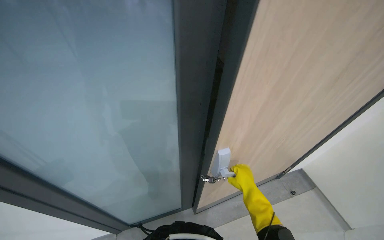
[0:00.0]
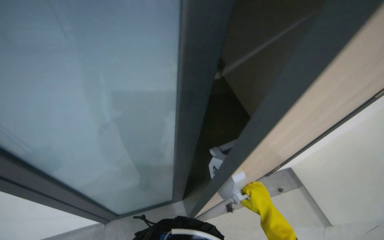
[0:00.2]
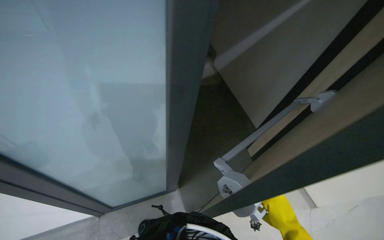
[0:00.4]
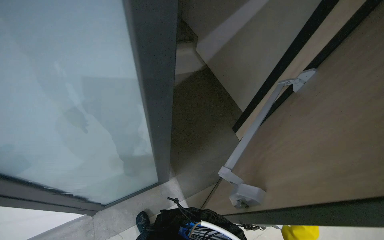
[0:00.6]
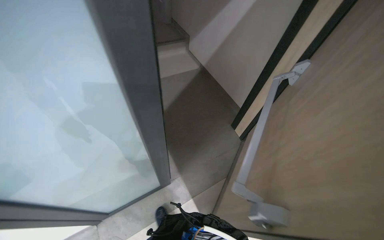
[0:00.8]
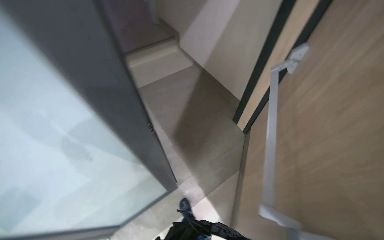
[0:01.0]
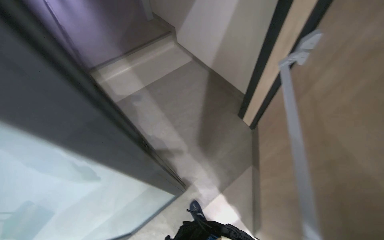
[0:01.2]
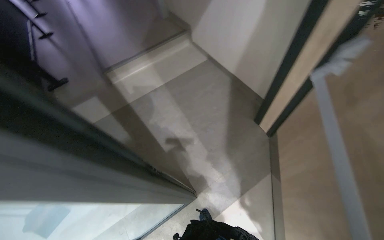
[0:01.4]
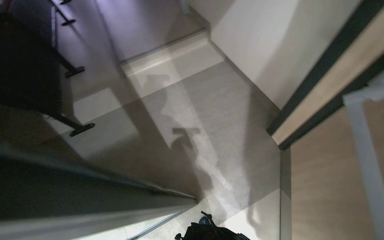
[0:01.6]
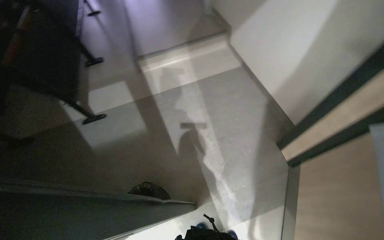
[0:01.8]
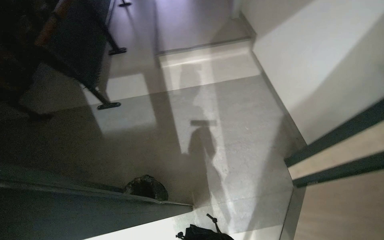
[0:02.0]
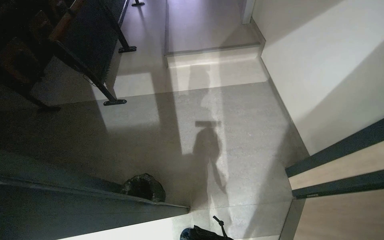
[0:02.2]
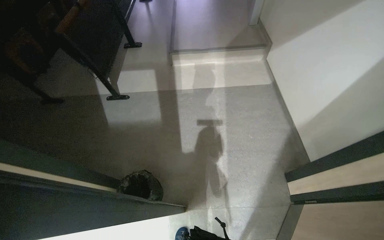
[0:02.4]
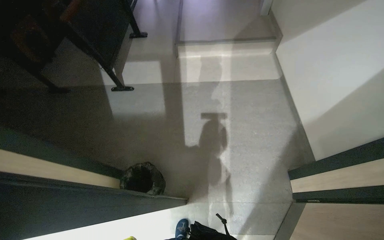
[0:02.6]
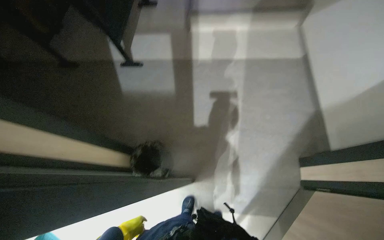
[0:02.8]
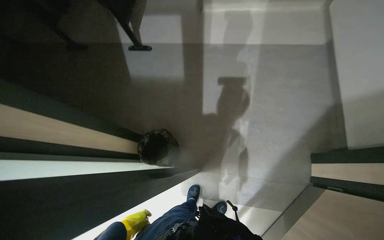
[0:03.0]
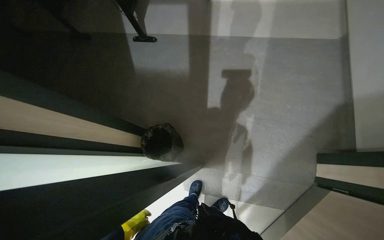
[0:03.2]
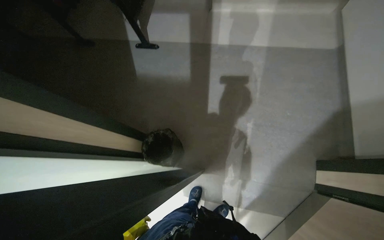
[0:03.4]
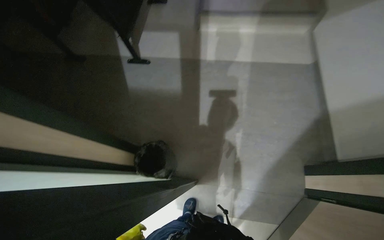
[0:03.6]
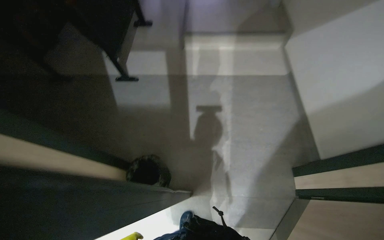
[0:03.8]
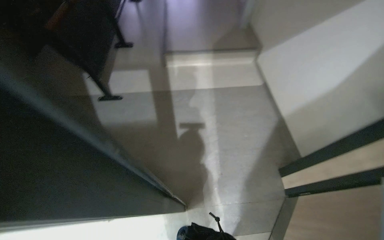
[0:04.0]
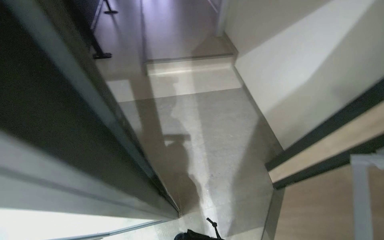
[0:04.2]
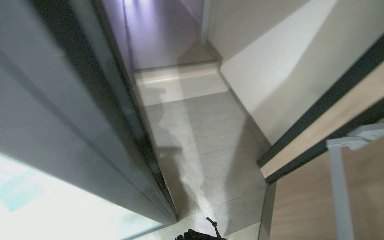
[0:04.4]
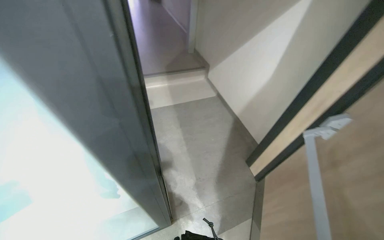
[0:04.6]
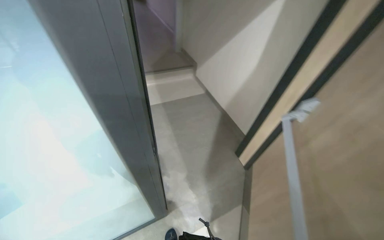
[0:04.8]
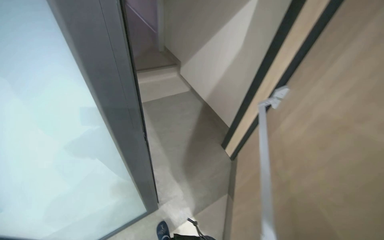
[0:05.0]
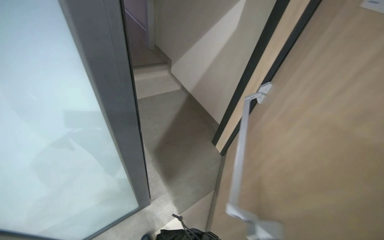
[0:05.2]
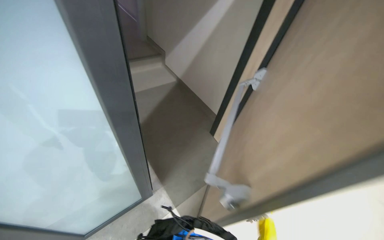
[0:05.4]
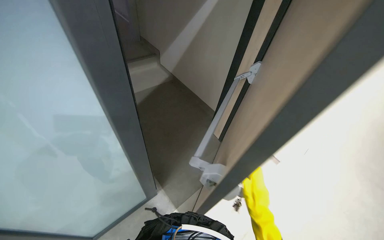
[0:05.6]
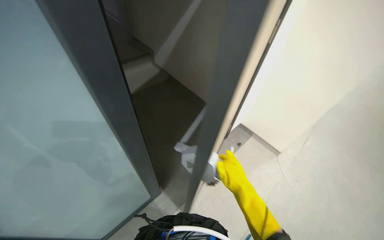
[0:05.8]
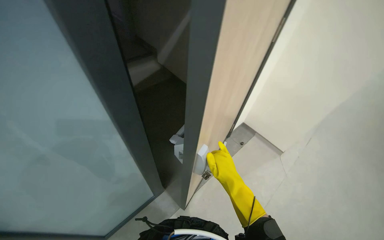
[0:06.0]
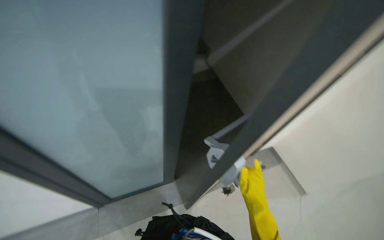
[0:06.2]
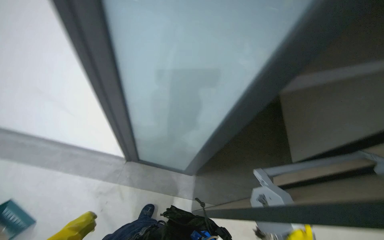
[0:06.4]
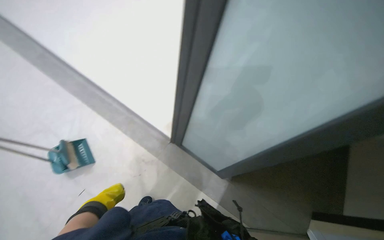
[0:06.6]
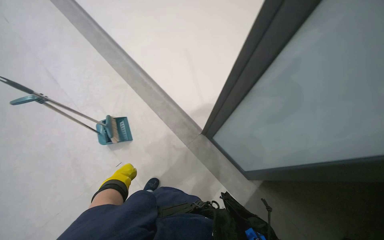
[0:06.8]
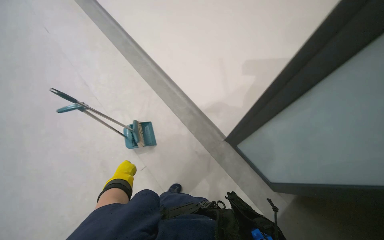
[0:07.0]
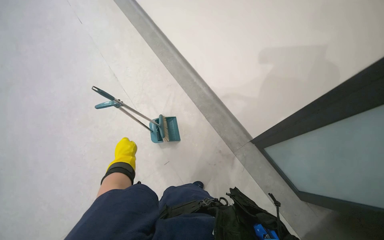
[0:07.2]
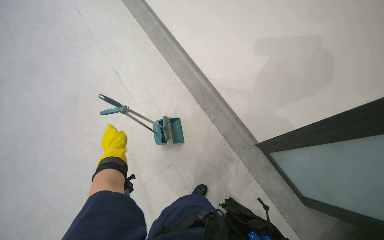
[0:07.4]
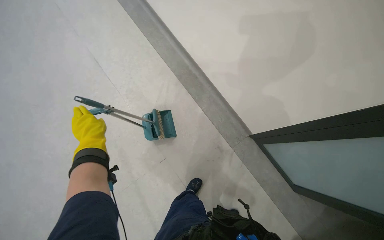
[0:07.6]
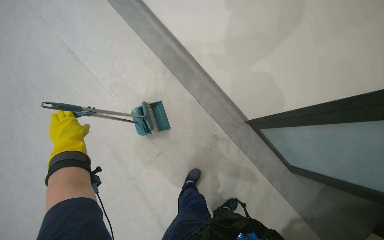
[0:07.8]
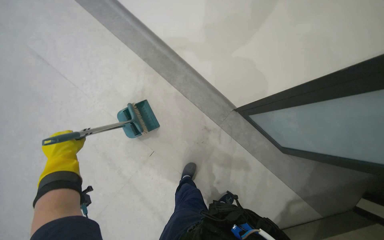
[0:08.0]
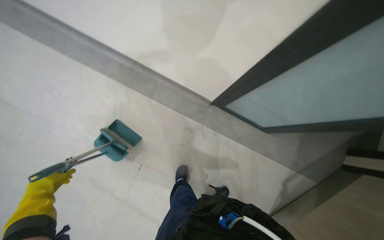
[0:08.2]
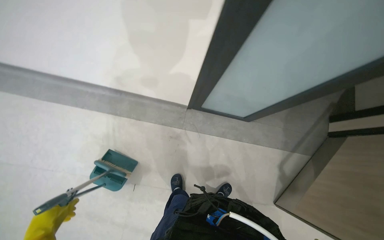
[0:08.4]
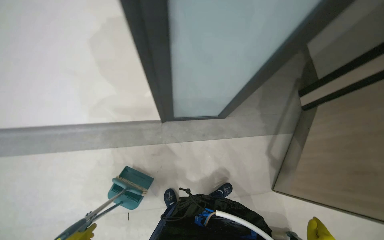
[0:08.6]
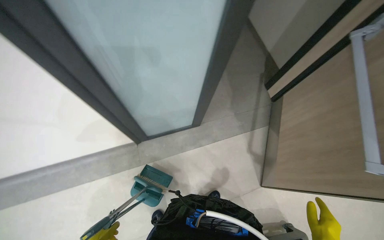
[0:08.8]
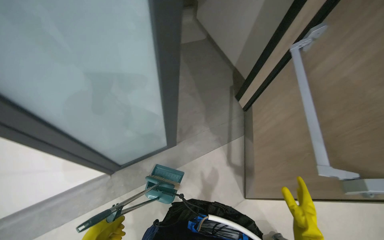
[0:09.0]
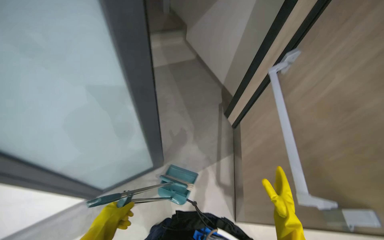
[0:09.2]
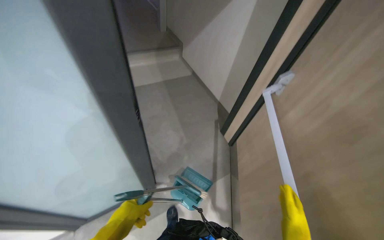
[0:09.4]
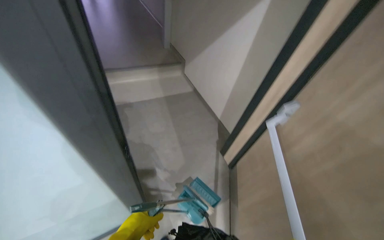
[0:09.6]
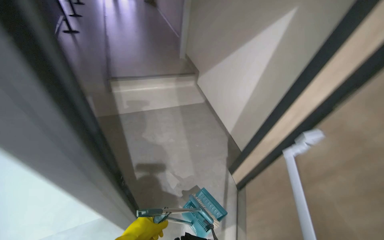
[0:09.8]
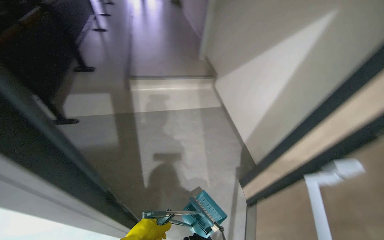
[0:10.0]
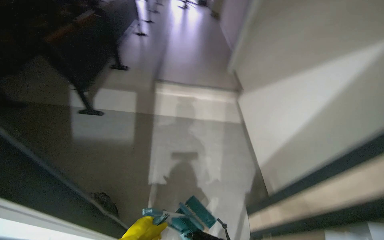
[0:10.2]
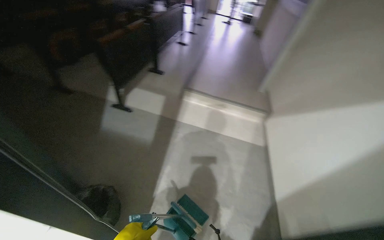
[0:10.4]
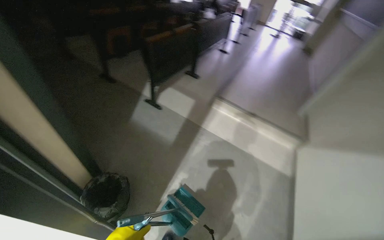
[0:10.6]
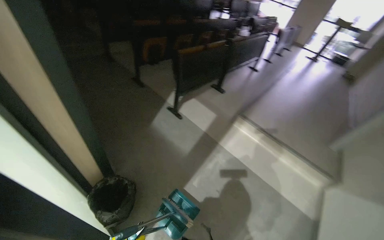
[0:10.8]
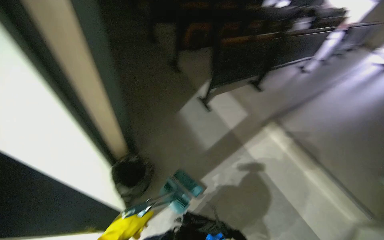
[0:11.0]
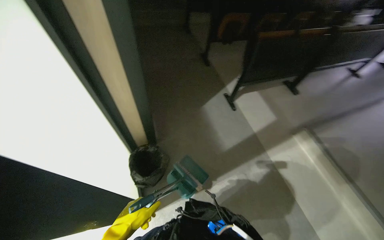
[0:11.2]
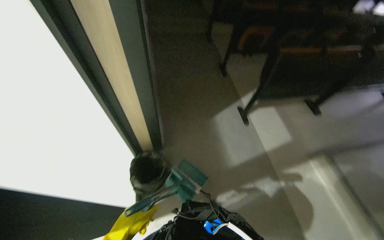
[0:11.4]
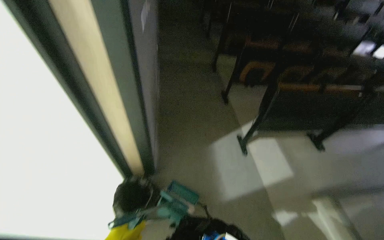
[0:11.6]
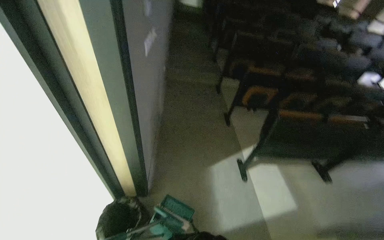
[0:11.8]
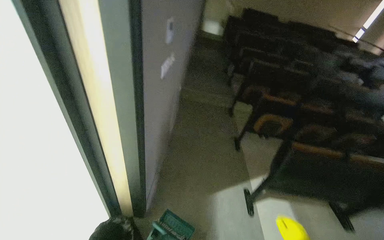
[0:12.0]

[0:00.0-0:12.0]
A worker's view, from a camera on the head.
Job: sweeping floor.
The whole recording: Sweeping lecture hall floor. The worker sweeps the floor of the lecture hall with a dustpan and brush.
0:00.0 to 0:01.6: The wearer looks roughly 15 degrees further downward.
0:01.6 to 0:03.0: The head turns to the left by about 35 degrees. The view tips downward by approximately 15 degrees.
0:03.0 to 0:04.4: The head turns to the right by about 25 degrees. The view tilts roughly 20 degrees upward.
0:04.4 to 0:06.0: The wearer looks roughly 25 degrees further to the right.
0:06.0 to 0:07.6: The head travels approximately 50 cm. The wearer's head swings roughly 100 degrees to the left. The view tips downward by some 15 degrees.
0:07.6 to 0:09.0: The wearer's head swings about 85 degrees to the right. The view tilts approximately 15 degrees upward.
0:09.0 to 0:10.4: The head turns to the left by some 40 degrees. The wearer looks roughly 30 degrees further upward.
0:10.4 to 0:12.0: The camera travels approximately 60 cm. The head rotates some 80 degrees to the left. The view tips upward by approximately 25 degrees.

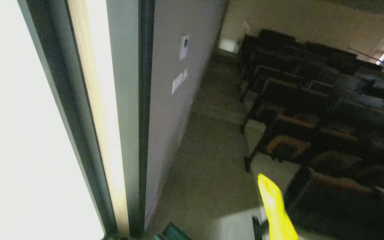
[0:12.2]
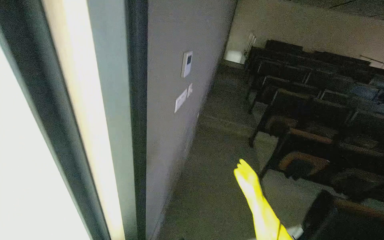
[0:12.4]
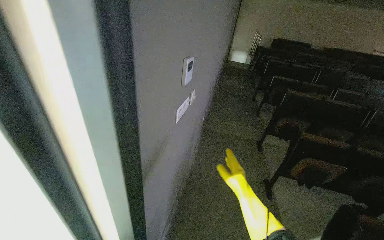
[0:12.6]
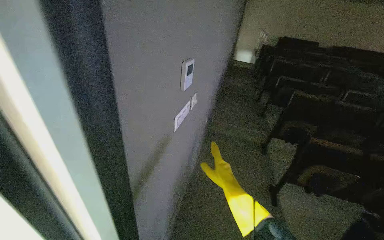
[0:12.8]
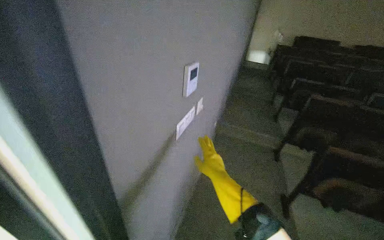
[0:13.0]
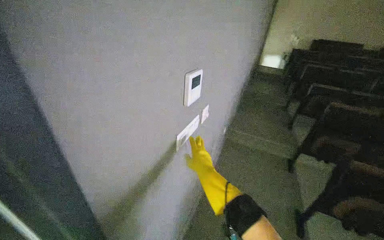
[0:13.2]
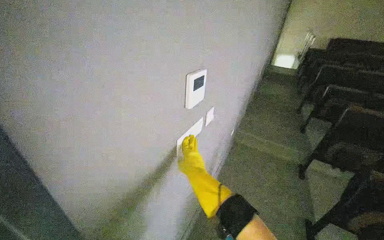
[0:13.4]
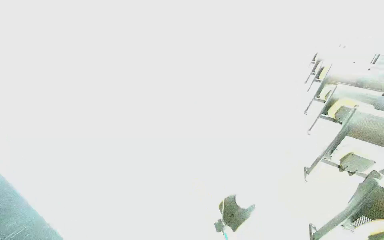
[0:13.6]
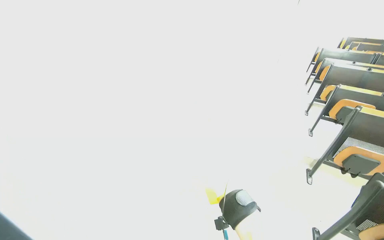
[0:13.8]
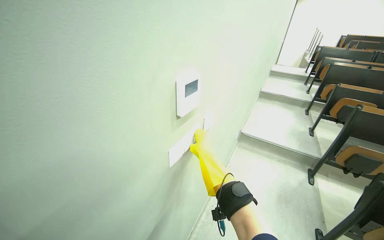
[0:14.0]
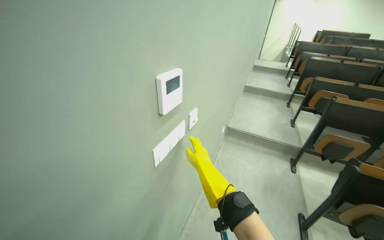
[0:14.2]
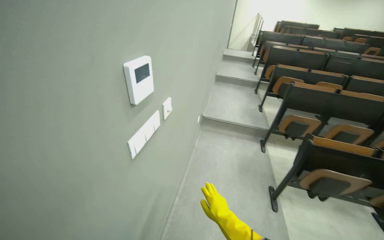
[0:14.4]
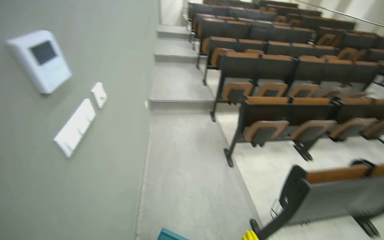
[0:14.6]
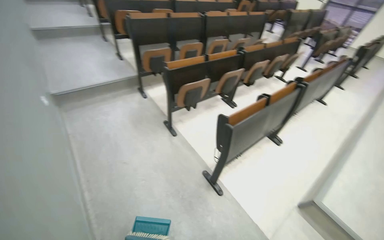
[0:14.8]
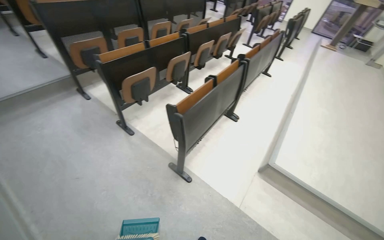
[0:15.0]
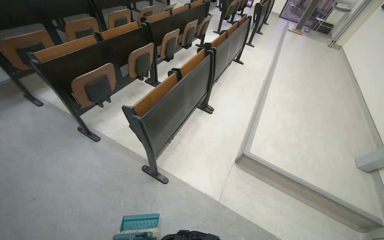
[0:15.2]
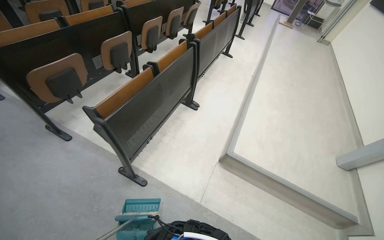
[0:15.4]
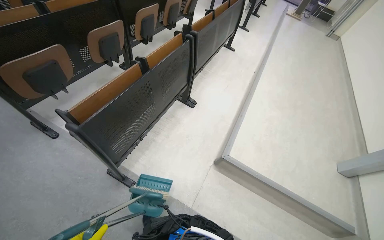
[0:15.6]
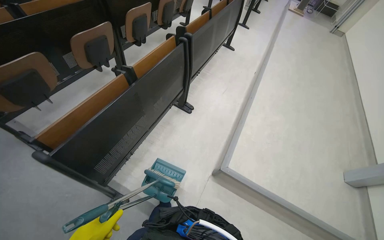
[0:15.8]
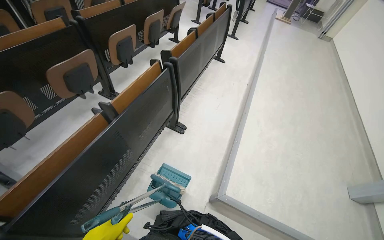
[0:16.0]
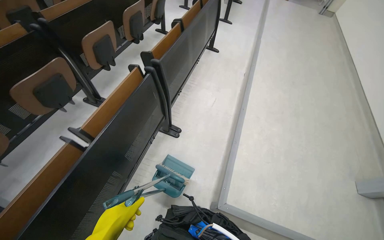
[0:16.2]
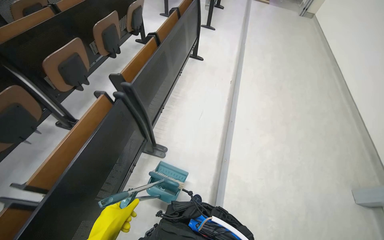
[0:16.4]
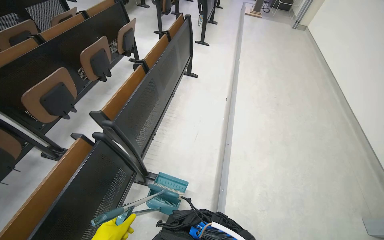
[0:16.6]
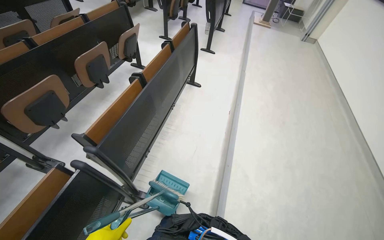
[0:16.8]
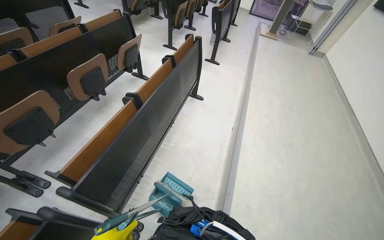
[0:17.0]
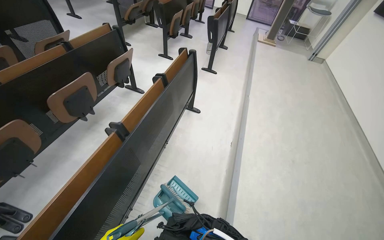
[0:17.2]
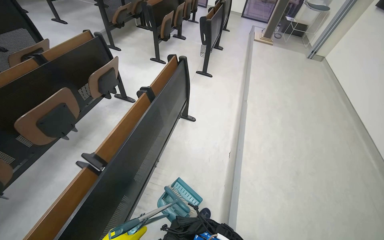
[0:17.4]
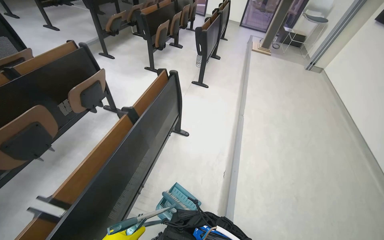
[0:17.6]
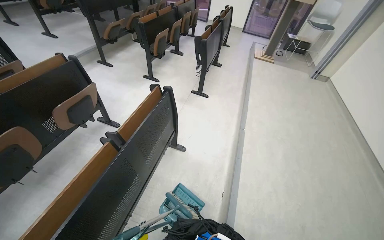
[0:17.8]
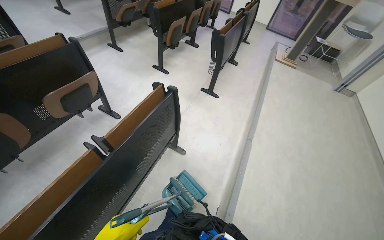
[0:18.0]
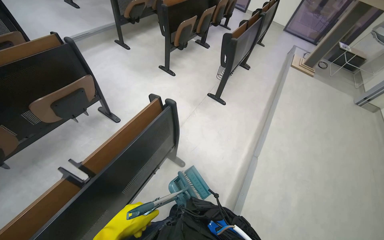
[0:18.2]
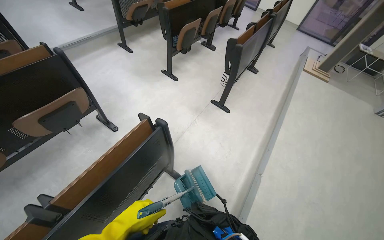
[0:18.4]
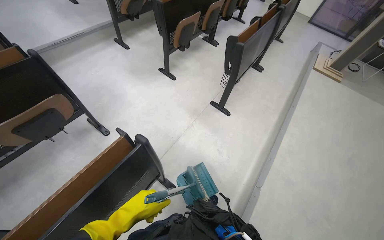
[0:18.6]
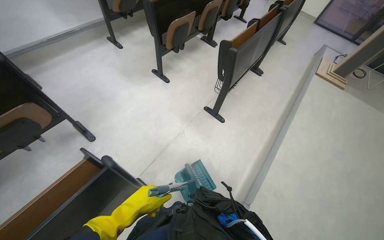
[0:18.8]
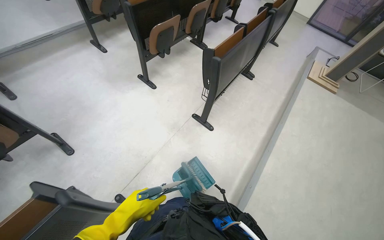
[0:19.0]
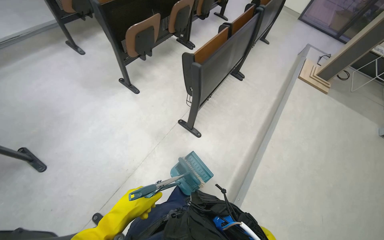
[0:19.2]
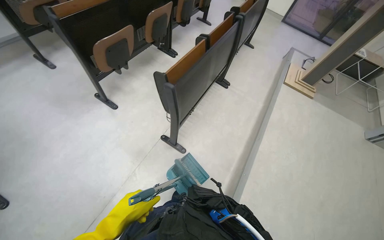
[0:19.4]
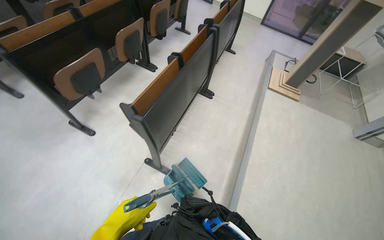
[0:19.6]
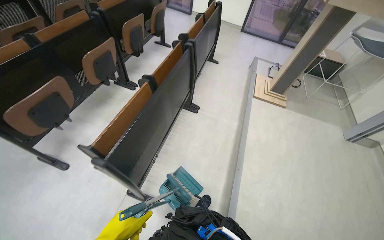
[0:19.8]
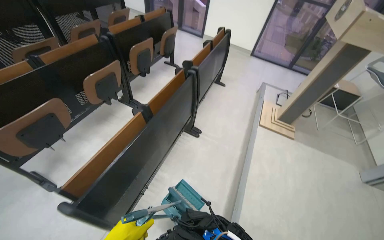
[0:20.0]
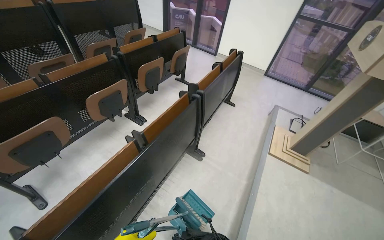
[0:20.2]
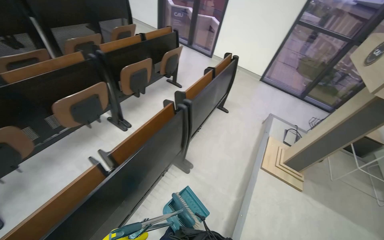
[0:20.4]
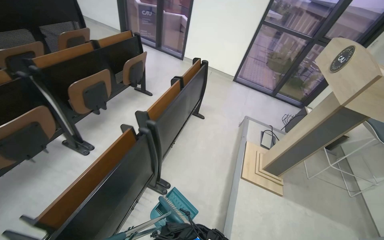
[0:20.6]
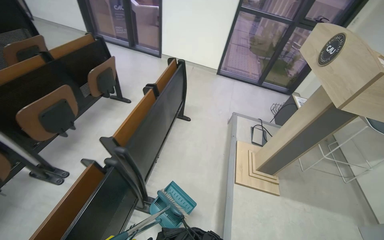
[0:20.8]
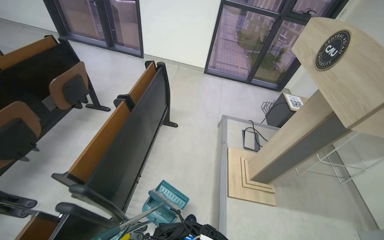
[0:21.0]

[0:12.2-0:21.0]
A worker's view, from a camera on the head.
Job: sweeping floor.
The whole recording: Sweeping lecture hall floor. The worker sweeps the floor of the lecture hall with a dustpan and brush.
0:12.2 to 0:13.6: The wearer moves roughly 50 cm. The camera sweeps to the left, by about 20 degrees.
0:13.6 to 0:15.2: The head travels about 50 cm. The wearer looks about 90 degrees further to the right. The camera pitches downward, by about 30 degrees.
0:15.2 to 0:16.6: The camera travels about 1 m.
0:16.6 to 0:18.0: The wearer moves approximately 1.5 m.
0:18.0 to 0:19.6: The camera travels approximately 1.5 m.
0:19.6 to 0:21.0: The head travels about 1.5 m.
